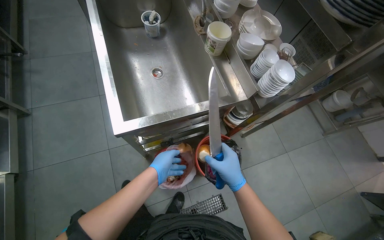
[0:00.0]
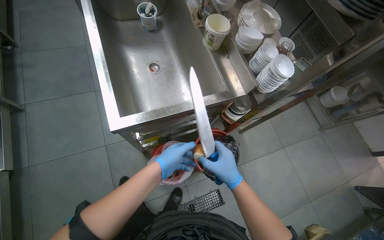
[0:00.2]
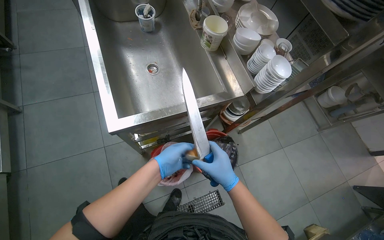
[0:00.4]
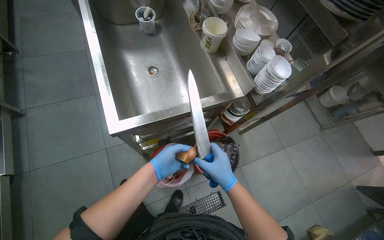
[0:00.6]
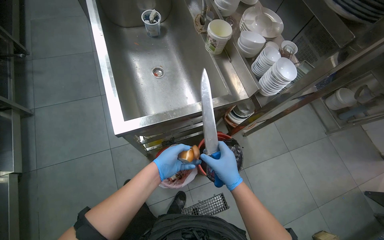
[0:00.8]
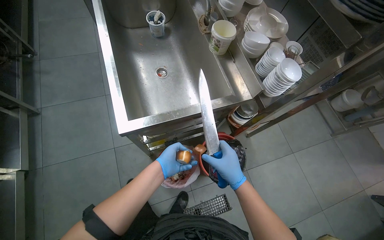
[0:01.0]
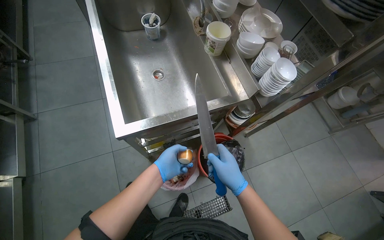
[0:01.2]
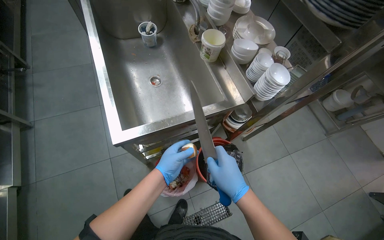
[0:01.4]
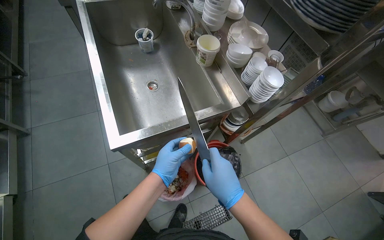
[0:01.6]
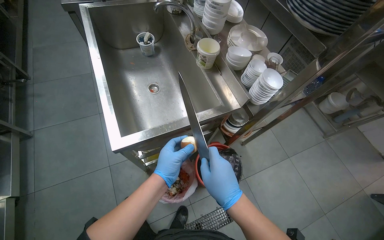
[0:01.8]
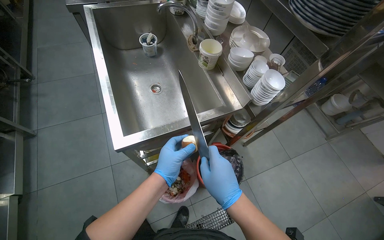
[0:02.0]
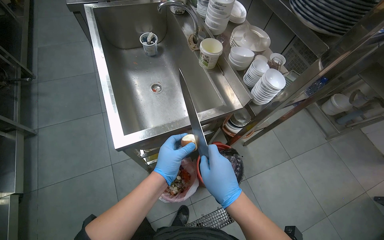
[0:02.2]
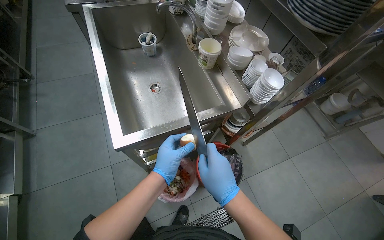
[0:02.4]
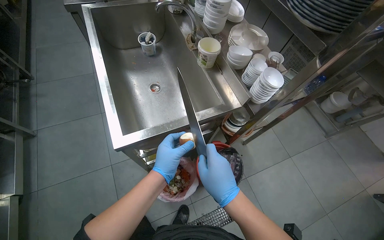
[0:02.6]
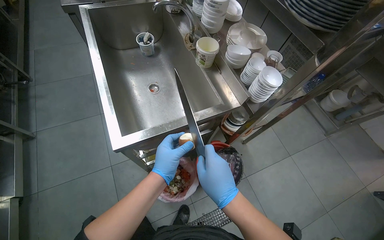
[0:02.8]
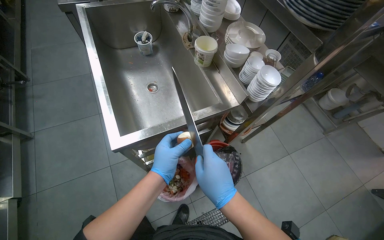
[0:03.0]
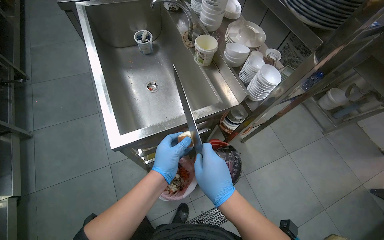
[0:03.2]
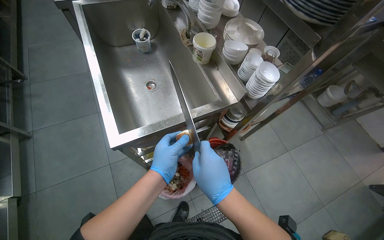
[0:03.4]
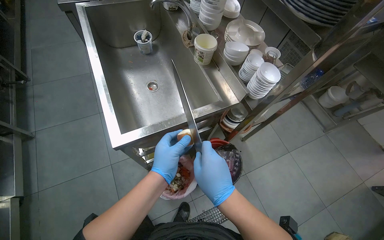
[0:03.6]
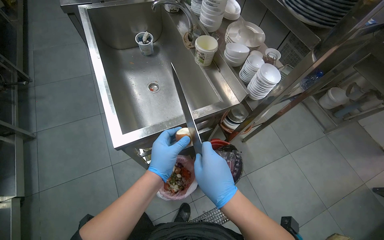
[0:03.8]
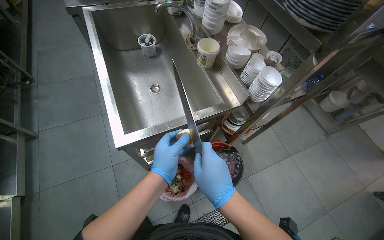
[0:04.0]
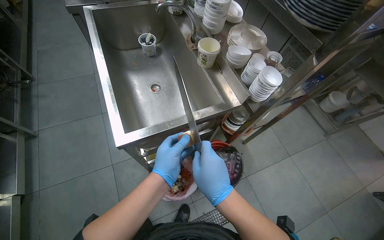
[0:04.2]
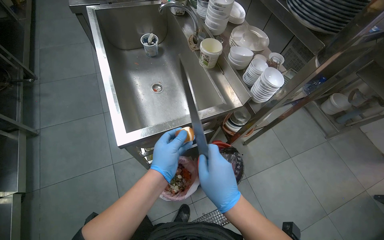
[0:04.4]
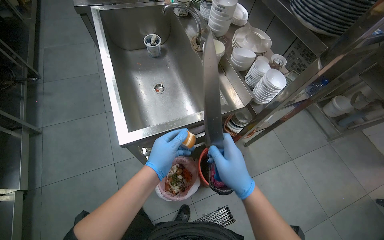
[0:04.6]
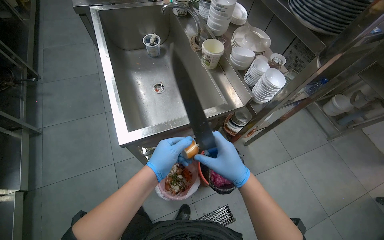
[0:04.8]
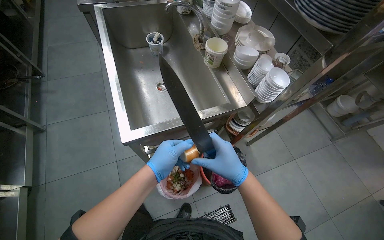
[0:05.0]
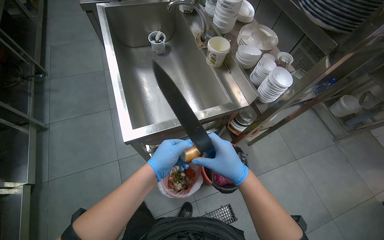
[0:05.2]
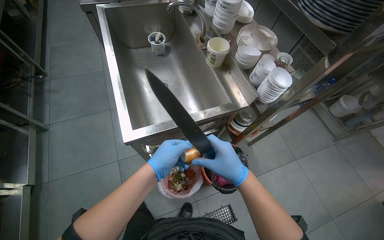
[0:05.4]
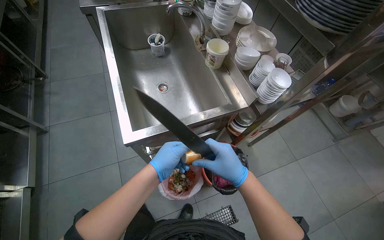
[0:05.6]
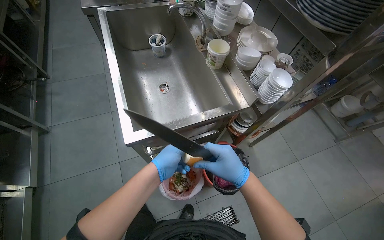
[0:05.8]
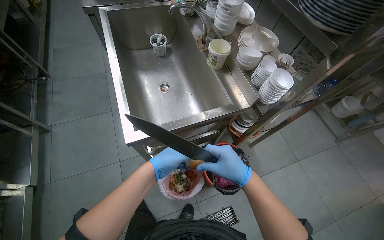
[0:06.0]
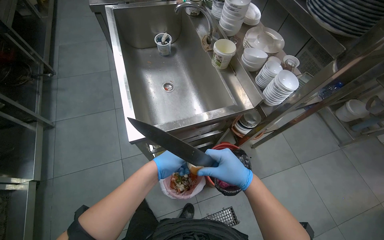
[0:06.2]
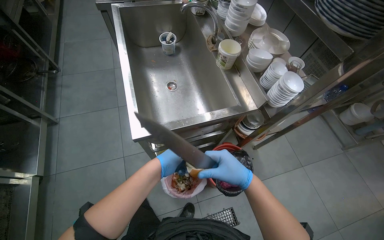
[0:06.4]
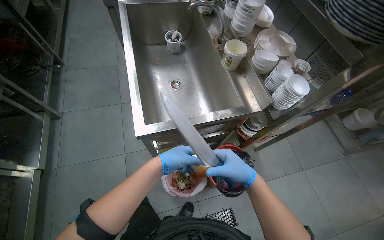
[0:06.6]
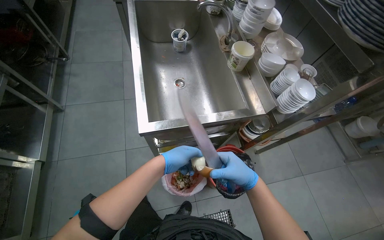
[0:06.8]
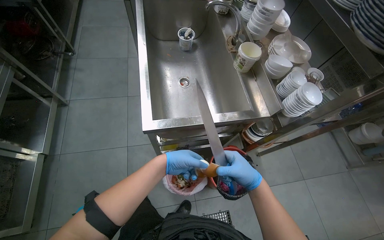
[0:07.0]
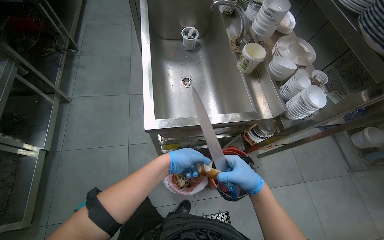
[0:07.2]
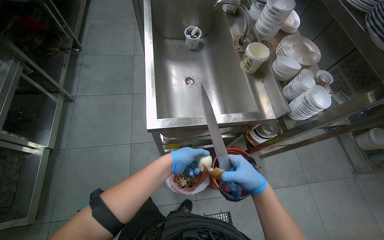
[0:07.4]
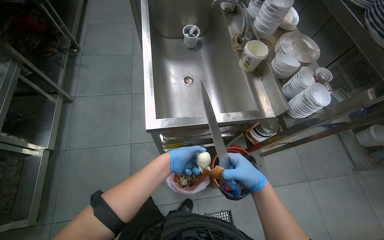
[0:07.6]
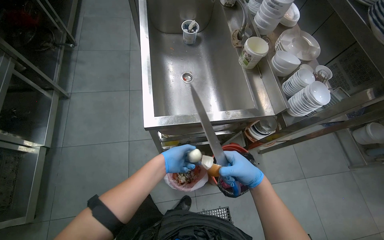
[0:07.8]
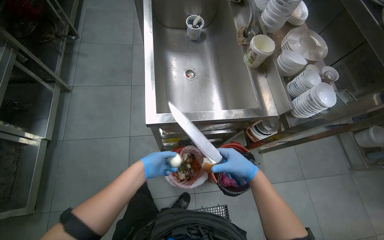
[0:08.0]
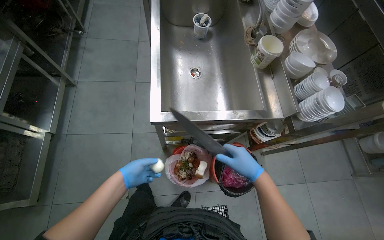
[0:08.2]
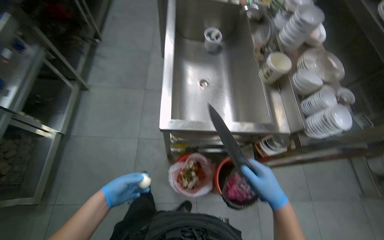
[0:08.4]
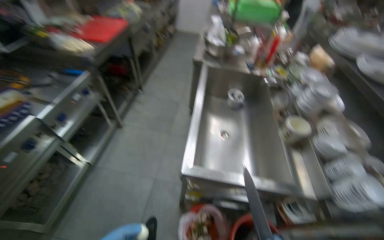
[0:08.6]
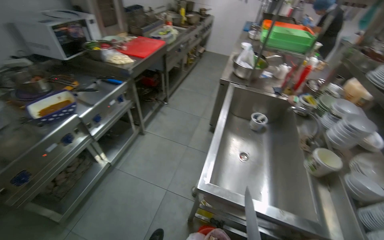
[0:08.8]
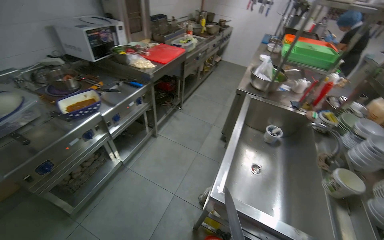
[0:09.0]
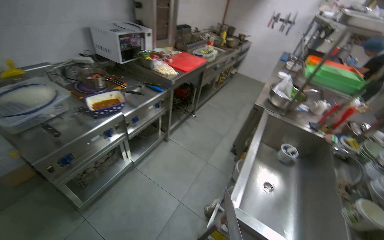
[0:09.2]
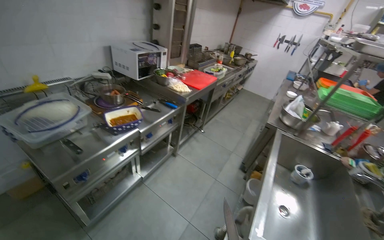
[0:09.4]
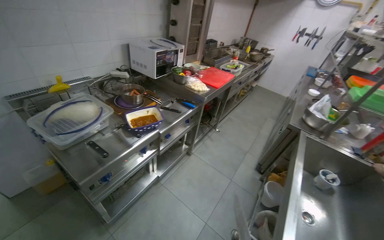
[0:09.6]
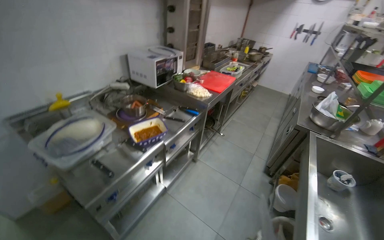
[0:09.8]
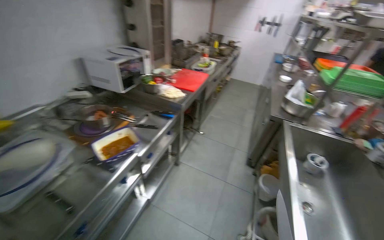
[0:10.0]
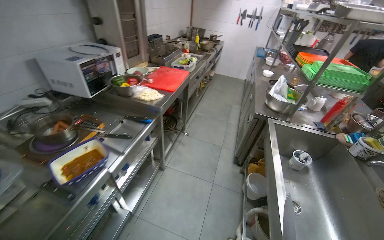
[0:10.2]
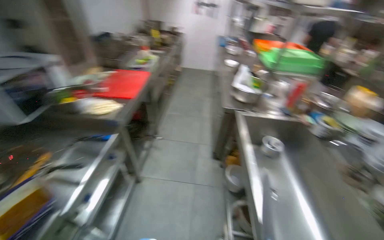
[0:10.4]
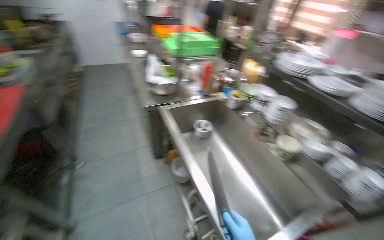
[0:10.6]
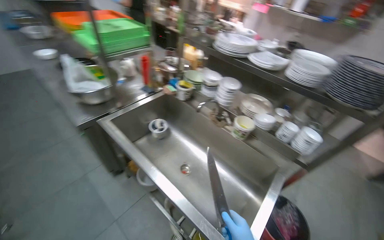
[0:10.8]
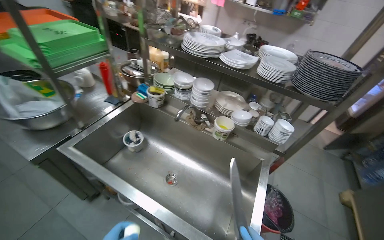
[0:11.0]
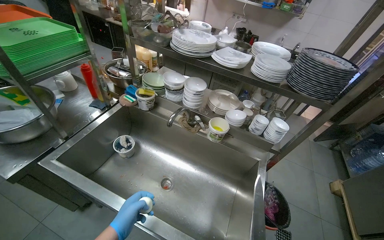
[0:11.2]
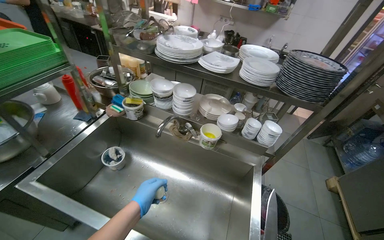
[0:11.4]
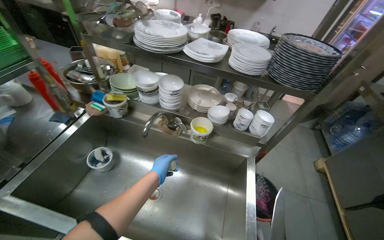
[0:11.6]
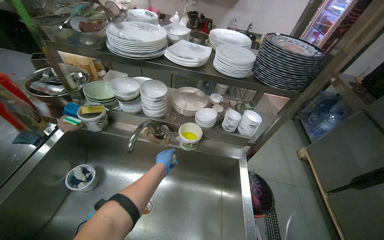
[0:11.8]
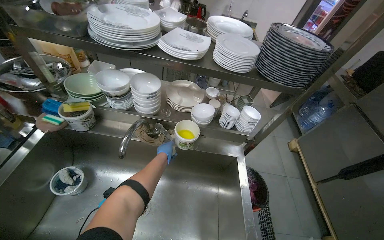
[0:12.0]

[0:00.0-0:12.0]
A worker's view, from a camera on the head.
Job: cooking food.
The whole recording: Preparing onions. The worker takes the onion from below and prepares it.
0:00.0 to 0:03.0: The hands work in one place, with small movements.
0:03.0 to 0:06.0: The hands work in one place, with small movements.
0:06.0 to 0:07.6: The hands stay close to where they were, moving slightly.
0:07.6 to 0:09.0: The wearer looks approximately 35 degrees further to the left. The view tilts roughly 25 degrees upward.
0:09.0 to 0:10.4: The camera is carried approximately 40 cm. The head rotates about 20 degrees to the right.
0:10.4 to 0:12.0: The head travels about 70 cm. The wearer's head swings roughly 90 degrees to the right. The camera pitches downward, by approximately 20 degrees.

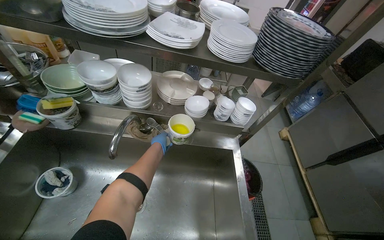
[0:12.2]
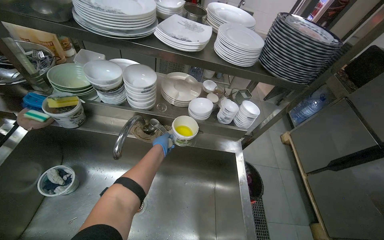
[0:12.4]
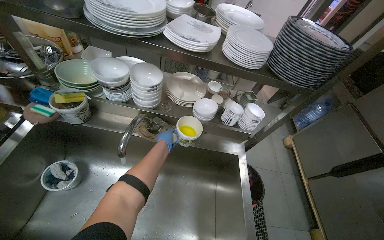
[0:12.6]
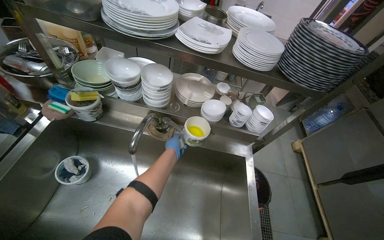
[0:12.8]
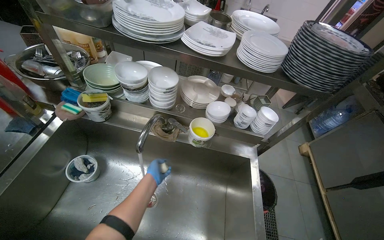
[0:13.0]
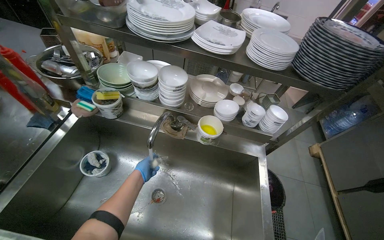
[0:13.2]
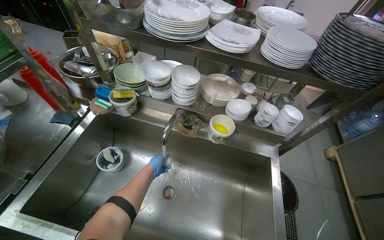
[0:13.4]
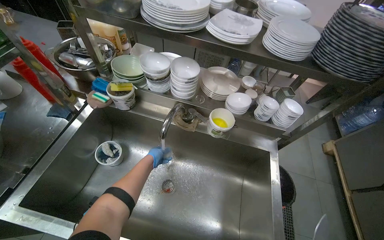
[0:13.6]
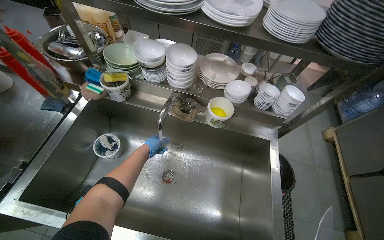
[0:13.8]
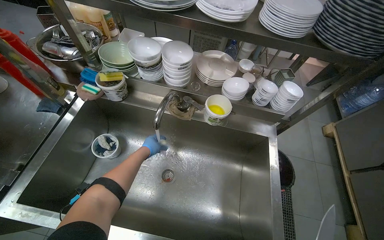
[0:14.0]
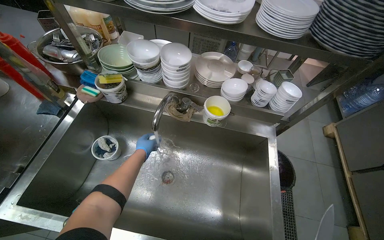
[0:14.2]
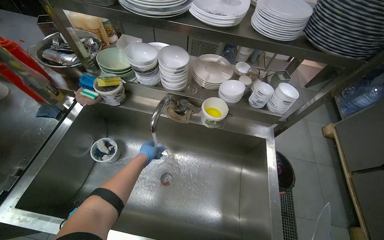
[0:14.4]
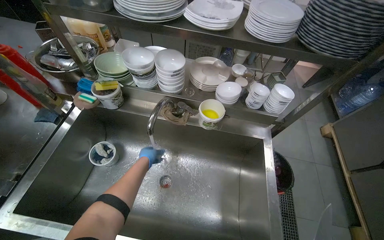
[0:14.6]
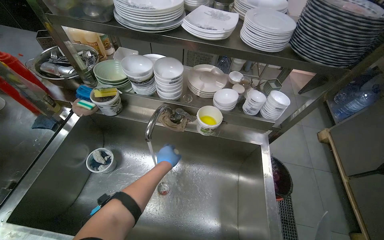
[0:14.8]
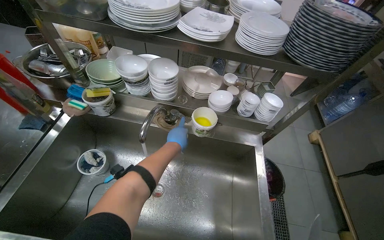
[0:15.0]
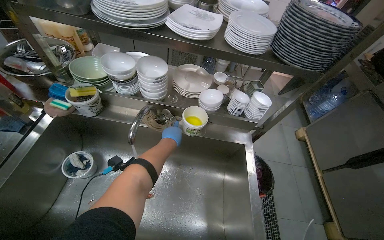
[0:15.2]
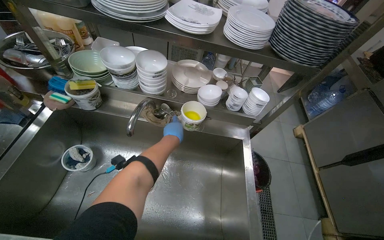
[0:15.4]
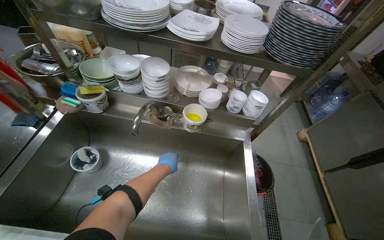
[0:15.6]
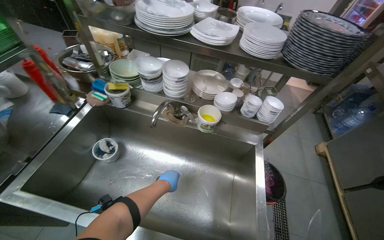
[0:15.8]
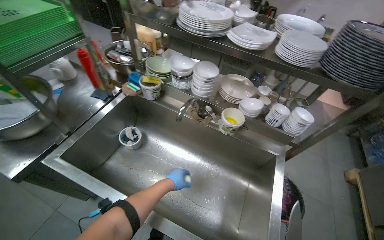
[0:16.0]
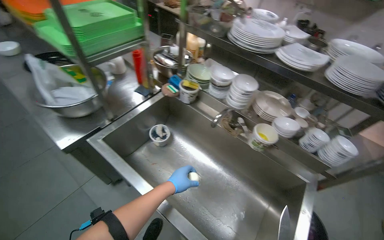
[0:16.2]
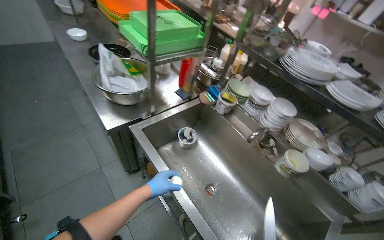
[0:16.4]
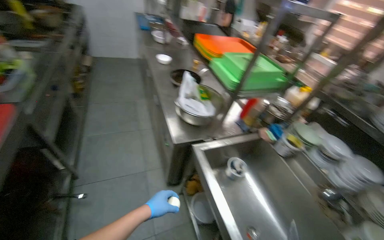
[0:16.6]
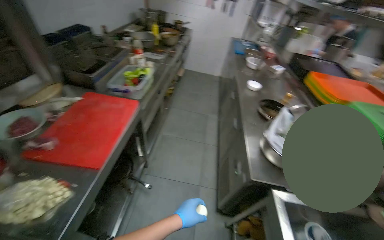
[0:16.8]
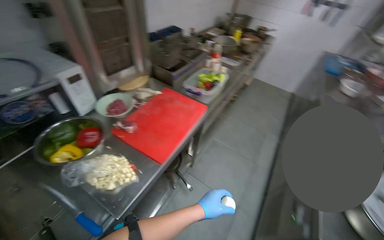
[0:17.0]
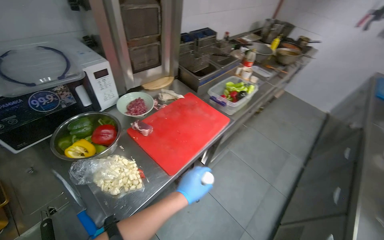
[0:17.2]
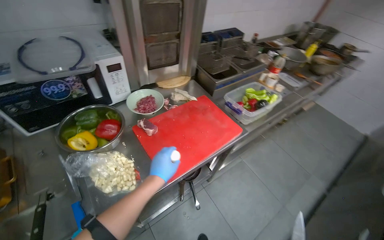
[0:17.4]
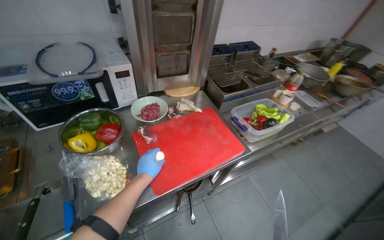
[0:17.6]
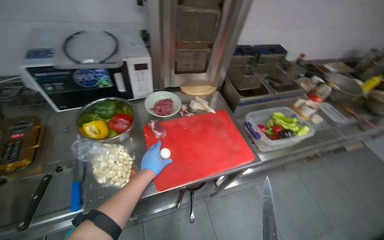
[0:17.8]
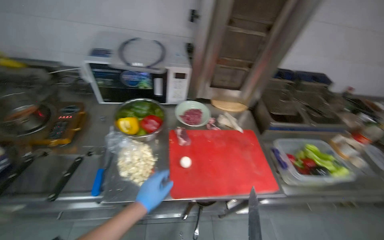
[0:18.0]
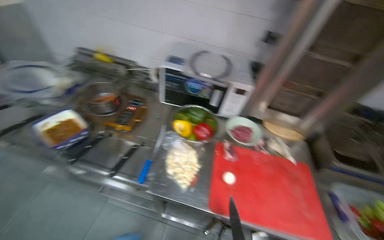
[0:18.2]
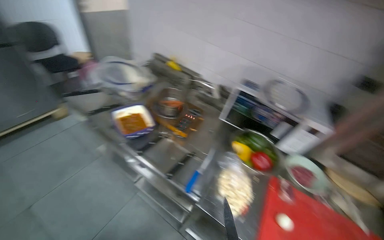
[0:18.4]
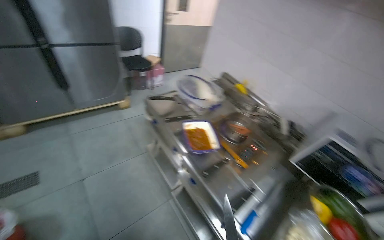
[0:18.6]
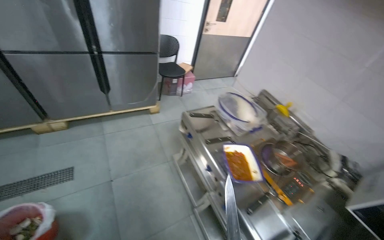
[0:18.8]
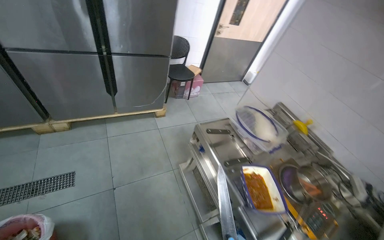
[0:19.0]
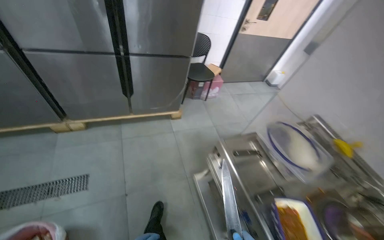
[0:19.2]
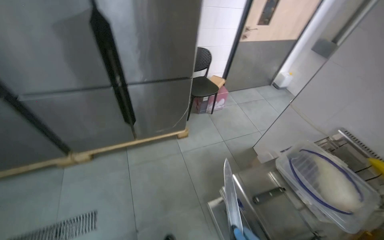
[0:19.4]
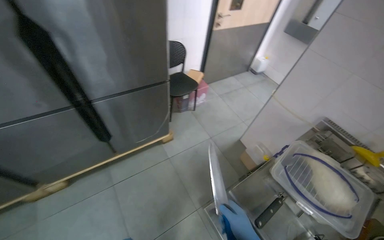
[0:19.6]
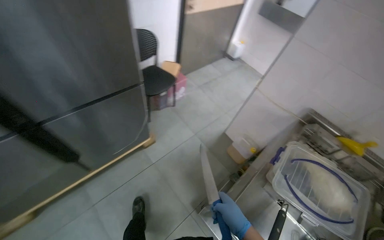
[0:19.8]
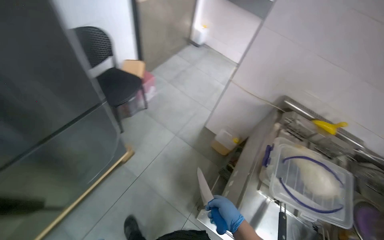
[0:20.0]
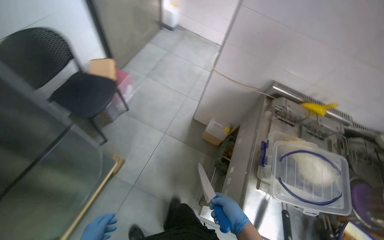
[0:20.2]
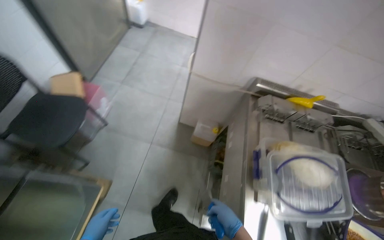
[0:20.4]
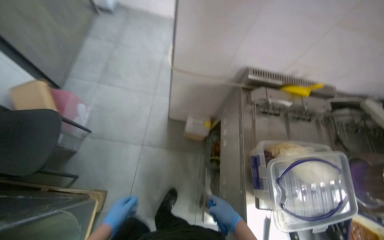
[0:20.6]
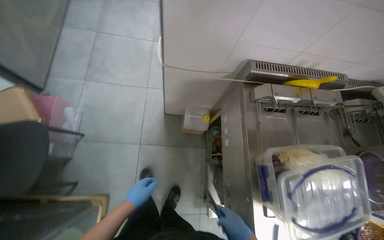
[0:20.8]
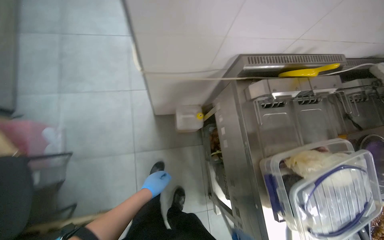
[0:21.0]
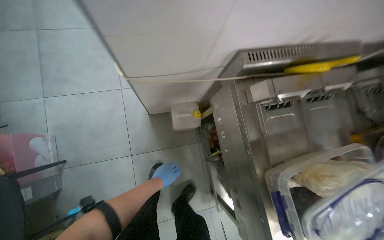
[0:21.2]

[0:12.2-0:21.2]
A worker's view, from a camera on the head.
Job: cooking food.
The whole recording: Preparing onions. The worker takes the onion from below and prepares it.
0:13.8 to 0:15.2: The left hand goes some 20 cm to the right.
0:15.2 to 0:16.6: The head travels about 60 cm. The head rotates approximately 65 degrees to the left. The camera pitches upward, by about 20 degrees.
0:16.6 to 0:18.2: The wearer moves roughly 50 cm. The wearer looks roughly 125 degrees further to the left. The camera pitches upward, by approximately 15 degrees.
0:18.2 to 0:19.8: The camera travels roughly 1.5 m. The wearer's head swings some 35 degrees to the left.
0:19.8 to 0:21.2: The camera is carried roughly 90 cm. The head rotates approximately 60 degrees to the right. The view tilts roughly 35 degrees downward.
